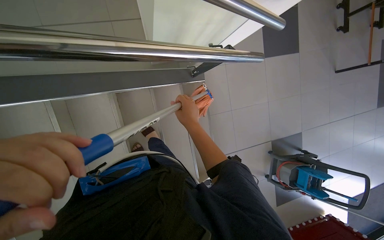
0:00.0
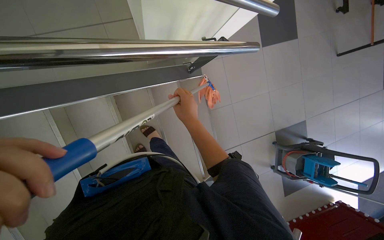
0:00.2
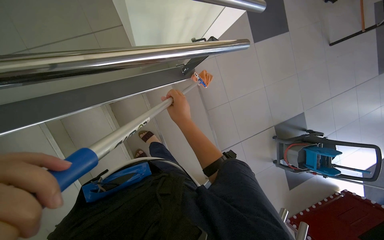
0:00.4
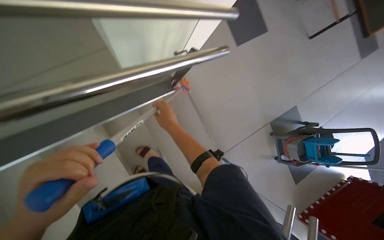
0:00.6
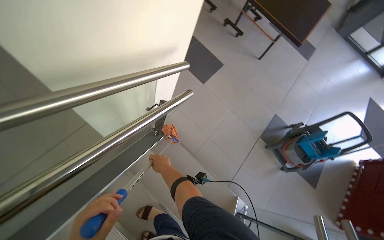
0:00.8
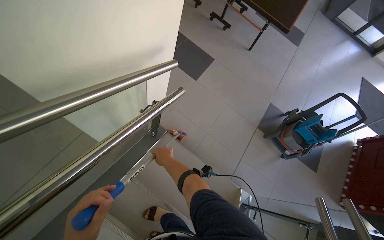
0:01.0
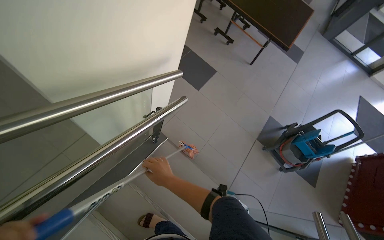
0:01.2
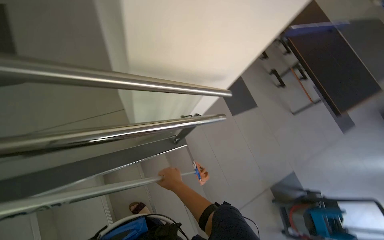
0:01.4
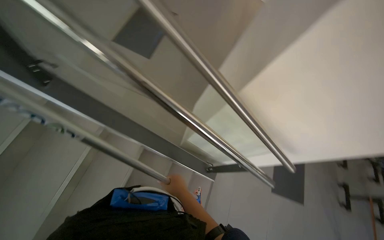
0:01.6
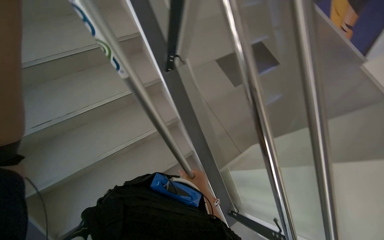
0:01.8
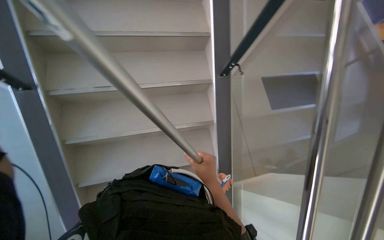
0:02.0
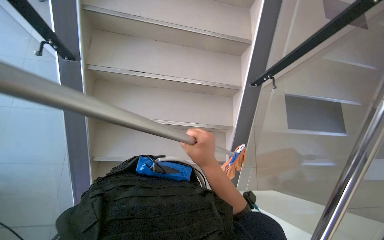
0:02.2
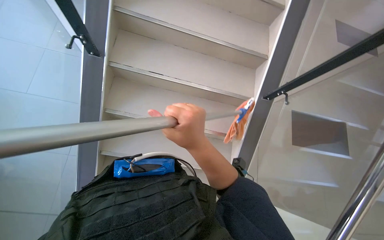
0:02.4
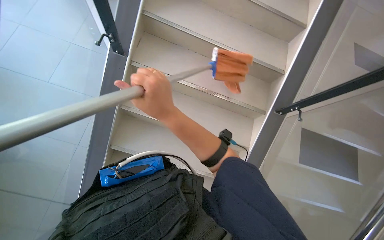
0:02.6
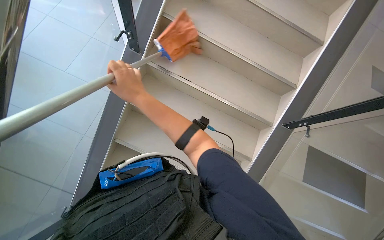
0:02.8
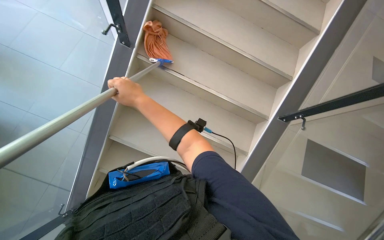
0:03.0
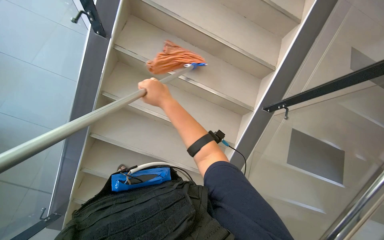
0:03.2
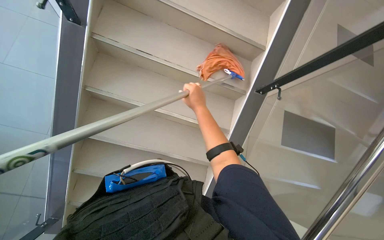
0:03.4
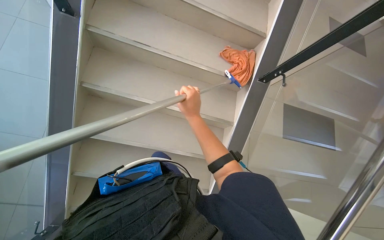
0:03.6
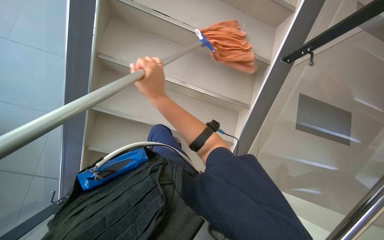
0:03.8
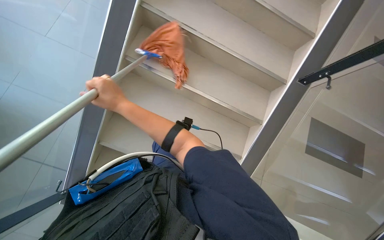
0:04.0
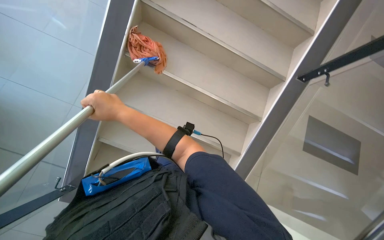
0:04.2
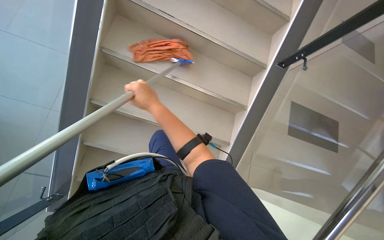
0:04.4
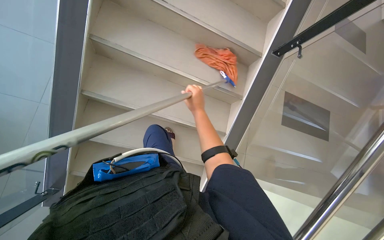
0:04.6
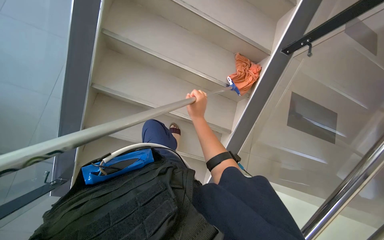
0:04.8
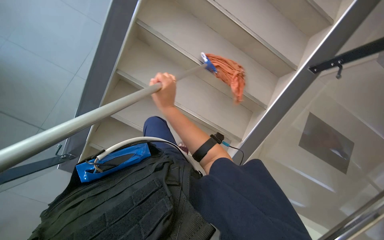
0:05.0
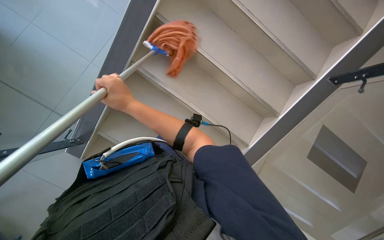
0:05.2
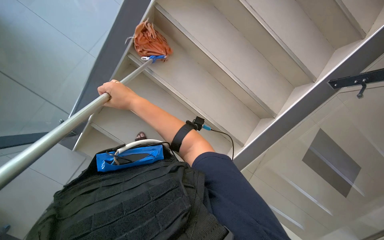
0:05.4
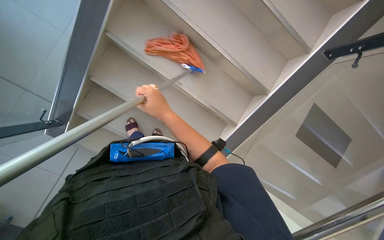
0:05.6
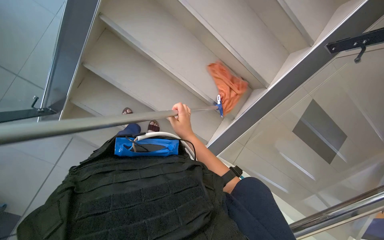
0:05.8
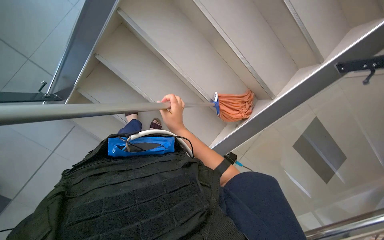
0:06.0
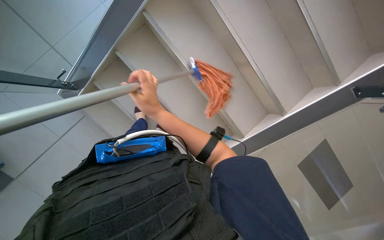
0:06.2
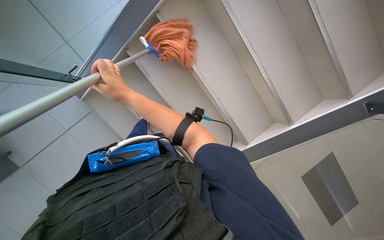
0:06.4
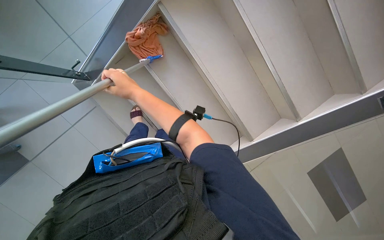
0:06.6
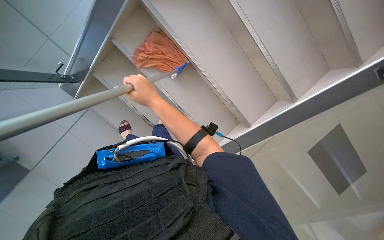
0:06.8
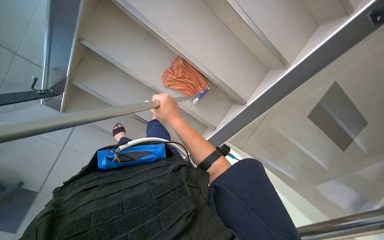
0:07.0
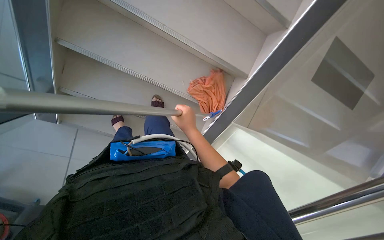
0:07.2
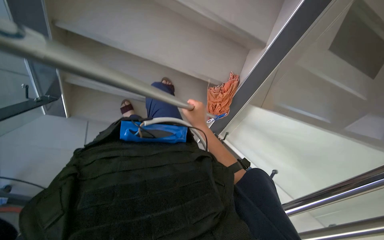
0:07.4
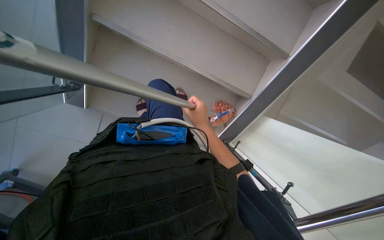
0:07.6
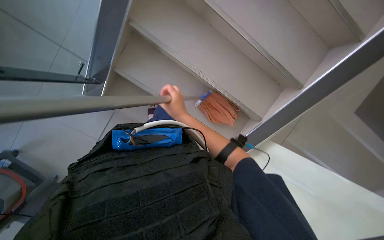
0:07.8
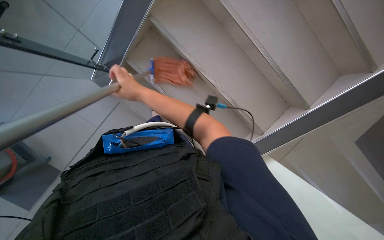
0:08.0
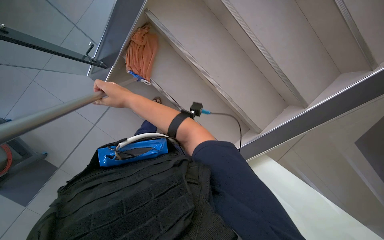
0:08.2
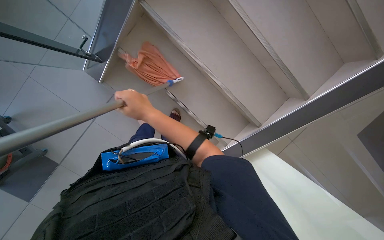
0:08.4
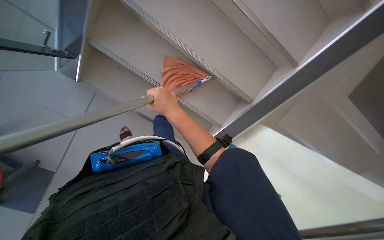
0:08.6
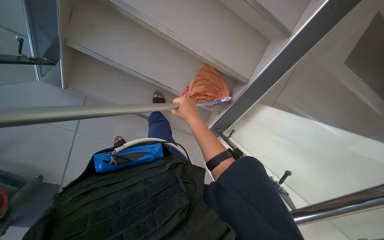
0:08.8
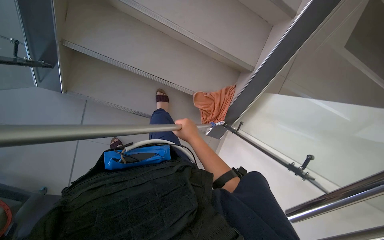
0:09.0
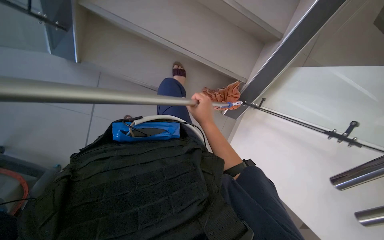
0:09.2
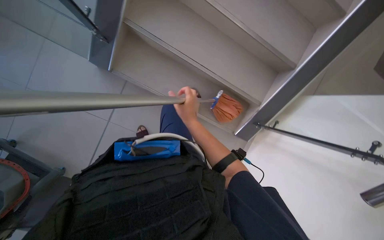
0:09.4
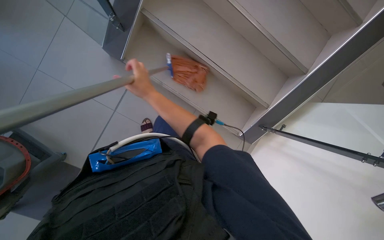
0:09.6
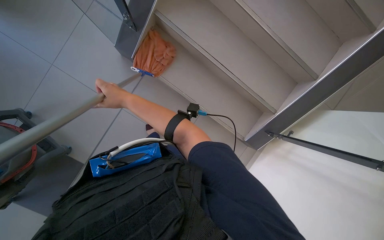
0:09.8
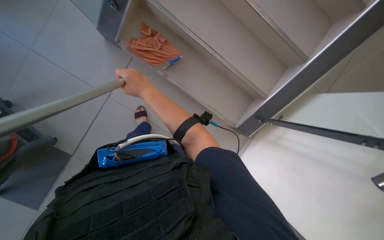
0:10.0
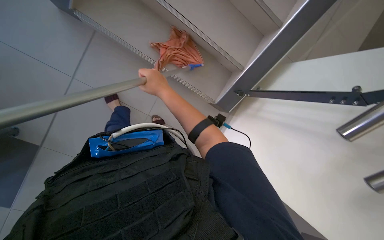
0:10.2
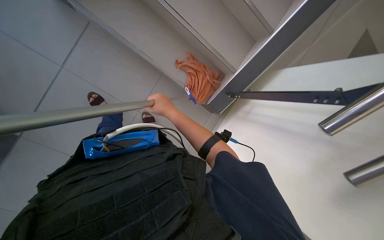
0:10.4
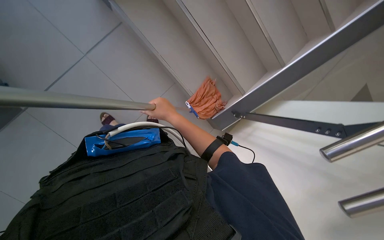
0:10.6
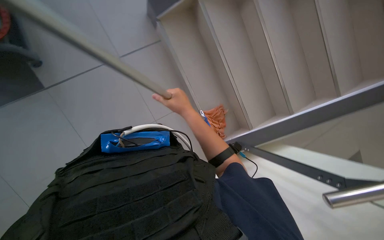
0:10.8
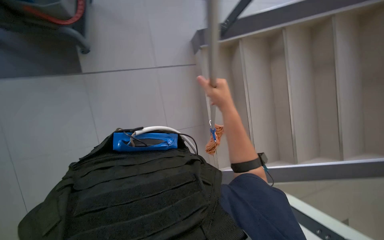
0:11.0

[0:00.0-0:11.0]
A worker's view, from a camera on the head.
Job: sweeping floor.
The whole recording: Sweeping stairs. The worker pushes a cleaning cart, prepares a mop, and sweeps the stairs.
0:00.0 to 0:01.6: The head turns to the left by about 20 degrees. The camera pitches upward, by about 35 degrees.
0:01.6 to 0:03.2: The wearer's head swings some 80 degrees to the left.
0:03.2 to 0:04.8: The wearer's head swings some 20 degrees to the right. The right hand swings left and right, some 20 cm each way, with 2 reversals.
0:04.8 to 0:06.2: The scene rotates clockwise by about 30 degrees. The right hand goes left and right, roughly 20 cm each way, reversing 2 times.
0:06.2 to 0:07.8: The right hand swings left and right, some 20 cm each way, with 2 reversals.
0:07.8 to 0:09.4: The right hand goes to the left and returns, roughly 10 cm each way.
0:09.4 to 0:11.0: The right hand goes to the left and returns, some 25 cm each way.

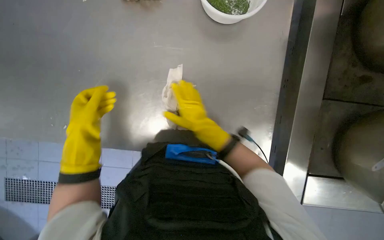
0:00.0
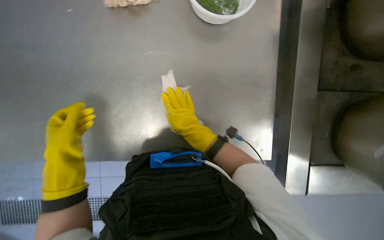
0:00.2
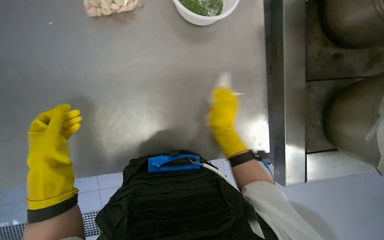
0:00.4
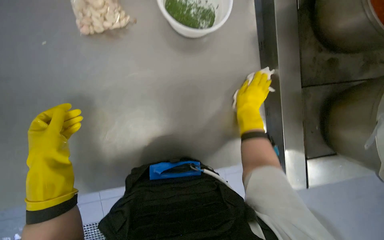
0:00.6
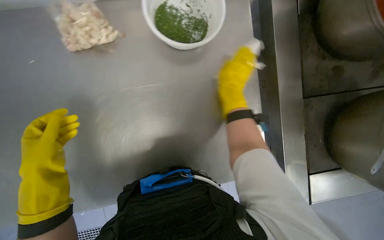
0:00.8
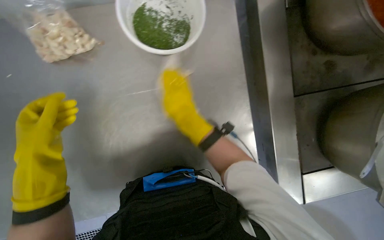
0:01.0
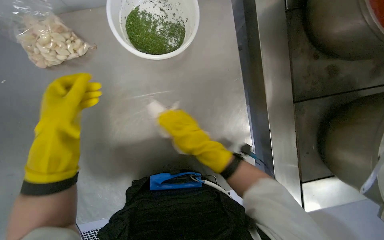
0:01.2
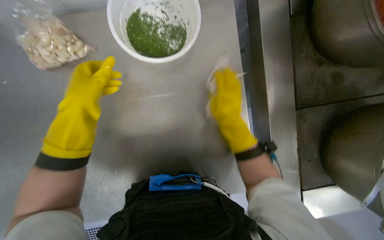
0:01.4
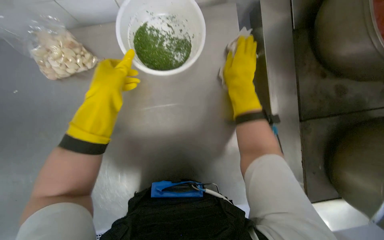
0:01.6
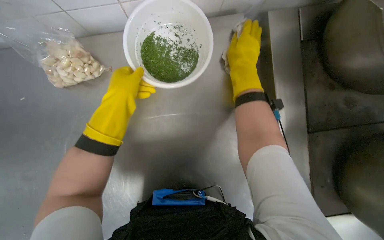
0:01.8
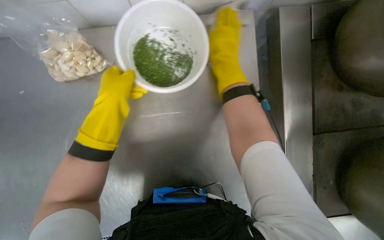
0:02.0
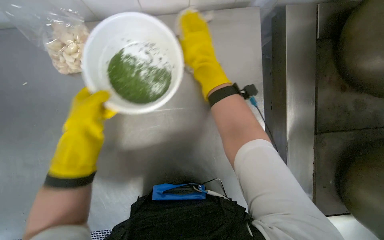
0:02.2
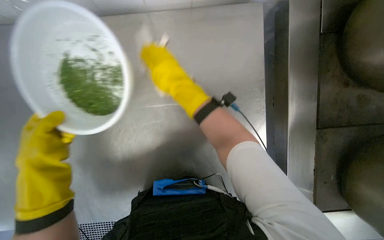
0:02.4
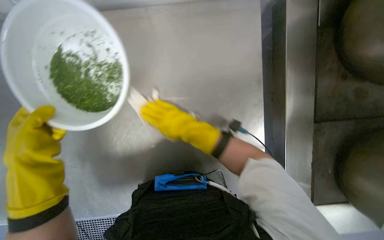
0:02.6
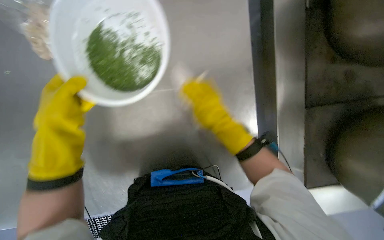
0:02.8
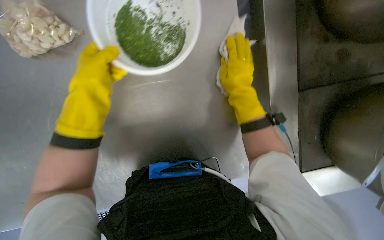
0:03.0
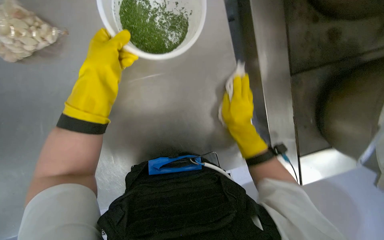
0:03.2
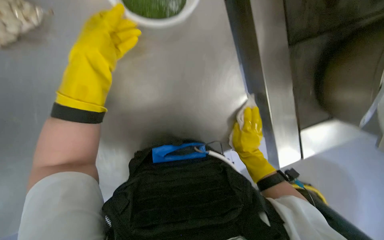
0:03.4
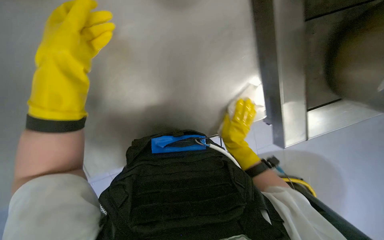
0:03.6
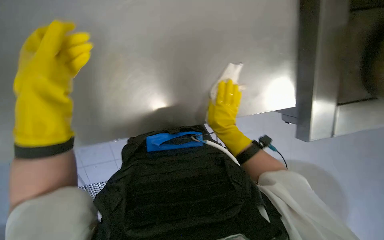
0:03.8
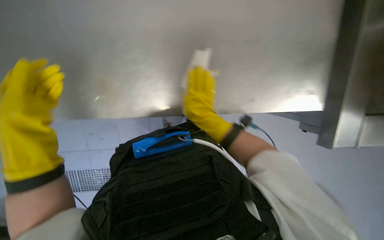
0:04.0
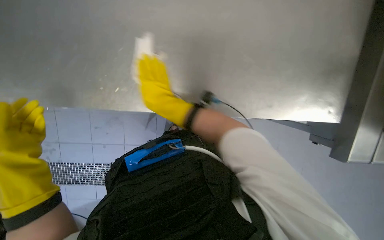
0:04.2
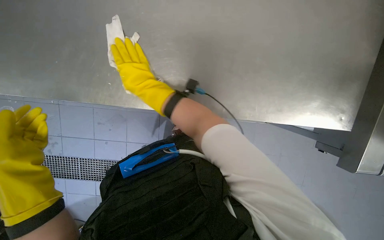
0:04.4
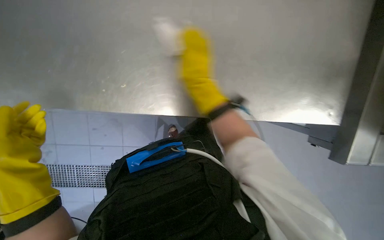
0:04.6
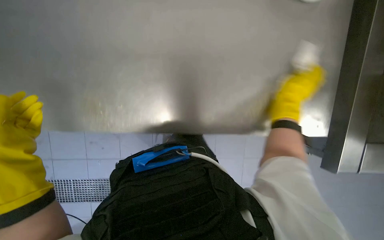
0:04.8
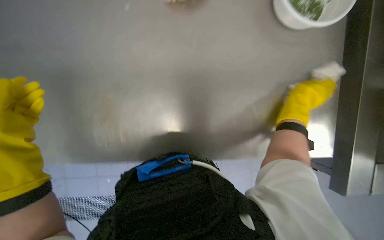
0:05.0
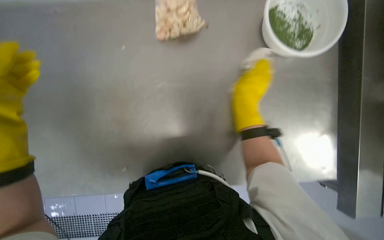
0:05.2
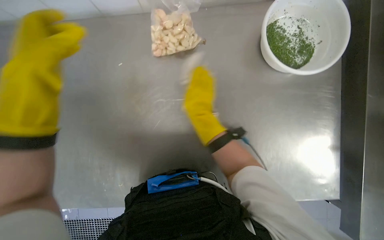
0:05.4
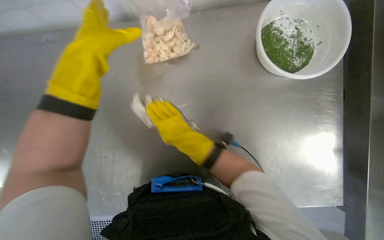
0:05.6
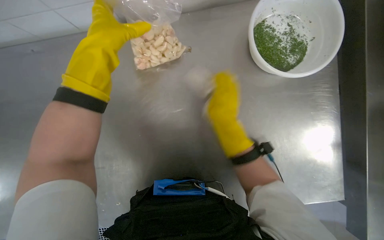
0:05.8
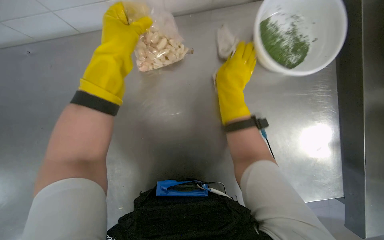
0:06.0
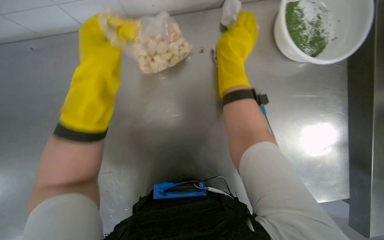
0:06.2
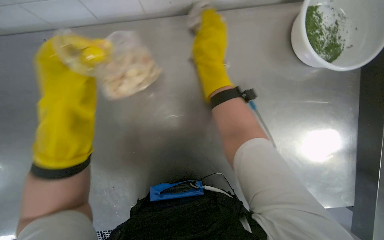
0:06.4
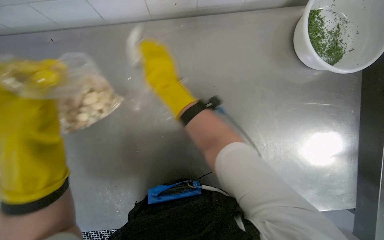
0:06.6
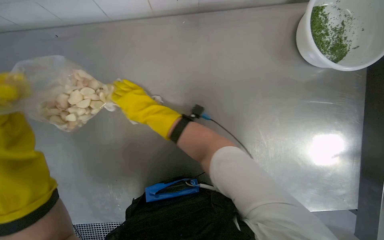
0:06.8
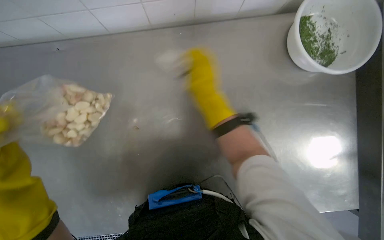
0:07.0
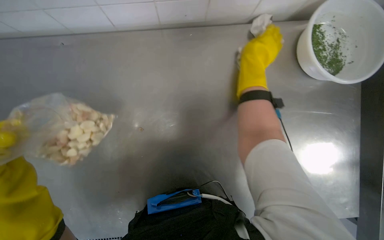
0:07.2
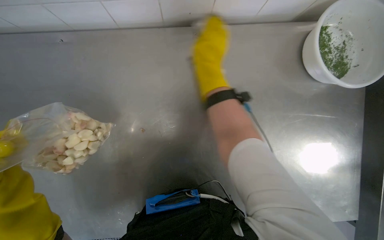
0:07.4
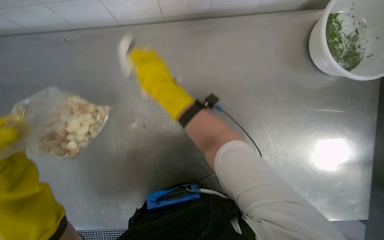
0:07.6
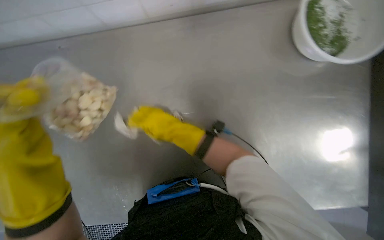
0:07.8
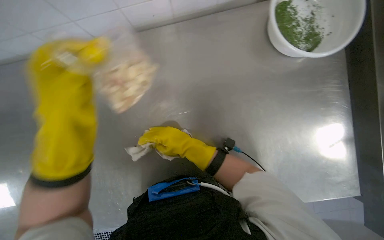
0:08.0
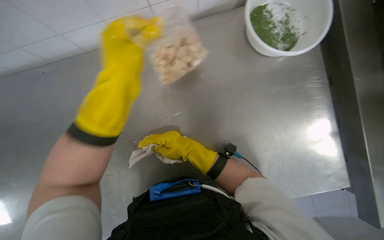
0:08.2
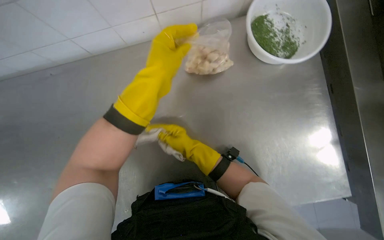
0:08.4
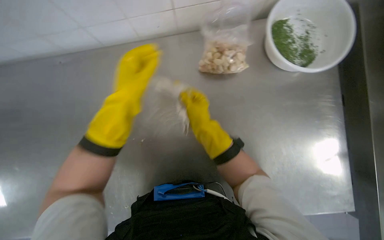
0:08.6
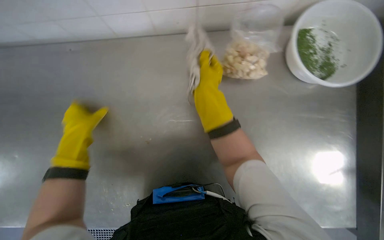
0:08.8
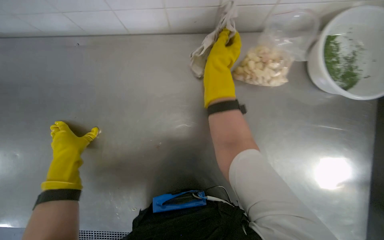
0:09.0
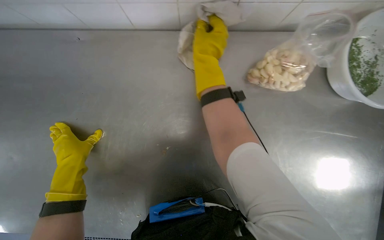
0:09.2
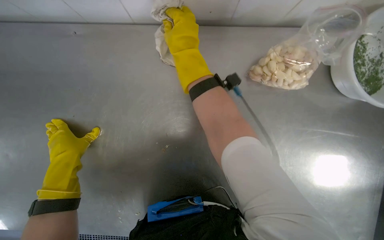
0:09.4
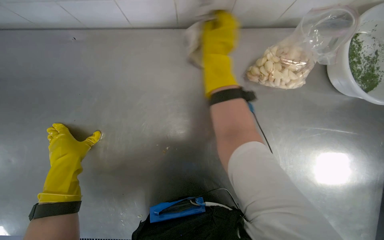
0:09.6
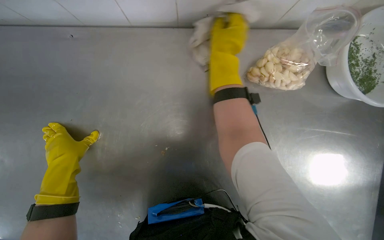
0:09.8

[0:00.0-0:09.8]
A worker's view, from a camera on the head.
Job: wiping surfaces.
The whole recording: Wiping kitchen counter. The worker wipes the metal kitchen counter with a cloth.
0:00.0 to 0:01.4: The left hand shifts approximately 25 cm up the picture; the right hand moves left and right over some 20 cm, changing direction 2 times.
0:01.4 to 0:02.8: The right hand travels up the picture and back again, approximately 25 cm each way.
0:02.8 to 0:04.2: The right hand travels to the left by some 10 cm.
0:04.2 to 0:05.6: The wearer looks roughly 15 degrees further upward. The right hand swings left and right, roughly 50 cm each way, with 2 reversals.
0:05.6 to 0:07.0: The right hand goes left and right, about 25 cm each way, reversing 2 times.
0:07.0 to 0:08.4: The right hand moves down the picture, some 20 cm.
0:08.4 to 0:09.8: The left hand is displaced to the left by approximately 40 cm. Meanwhile the right hand heads up the picture, covering some 30 cm.
